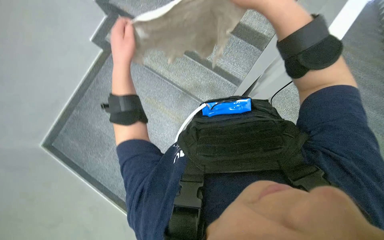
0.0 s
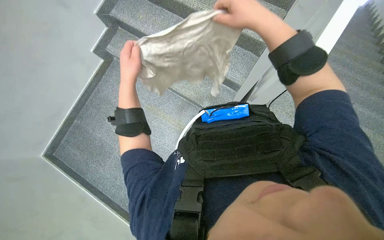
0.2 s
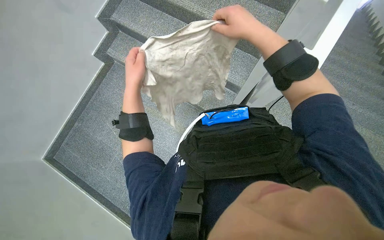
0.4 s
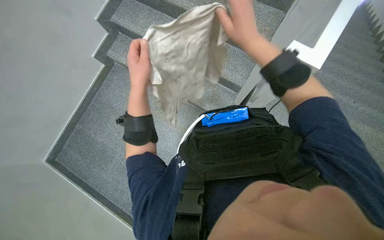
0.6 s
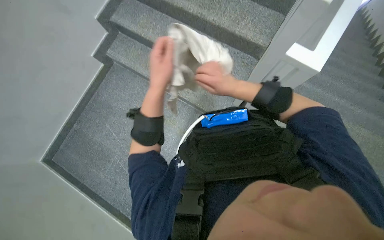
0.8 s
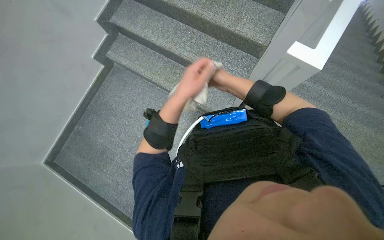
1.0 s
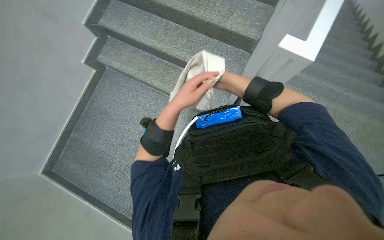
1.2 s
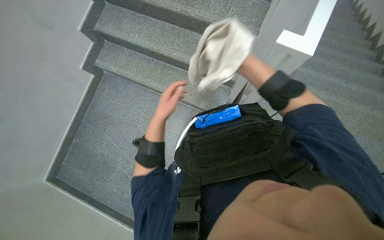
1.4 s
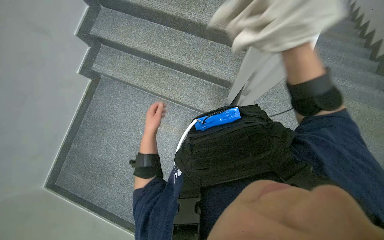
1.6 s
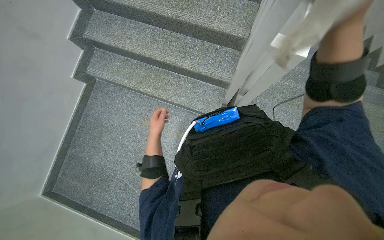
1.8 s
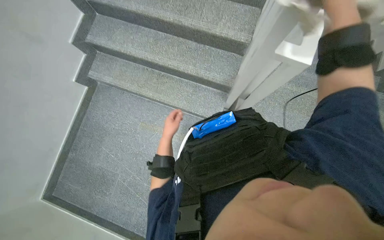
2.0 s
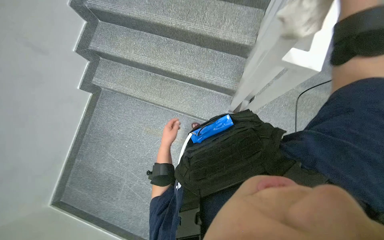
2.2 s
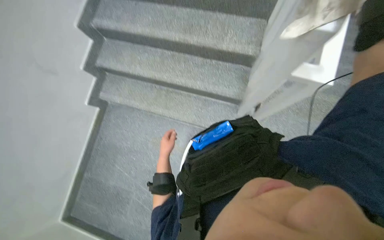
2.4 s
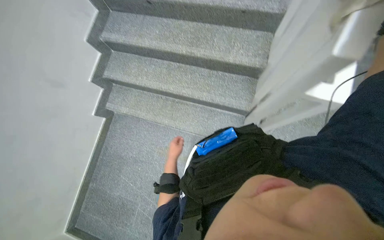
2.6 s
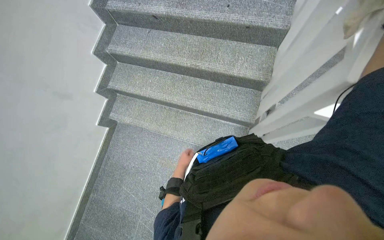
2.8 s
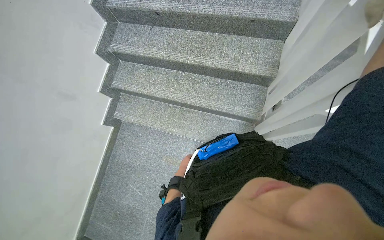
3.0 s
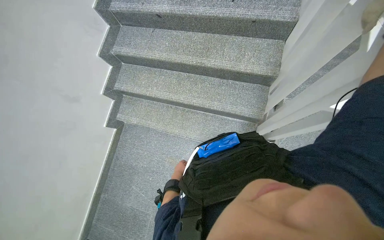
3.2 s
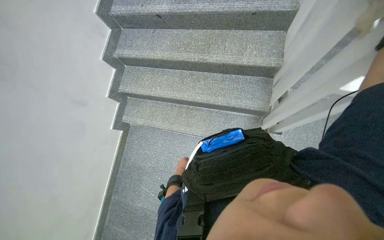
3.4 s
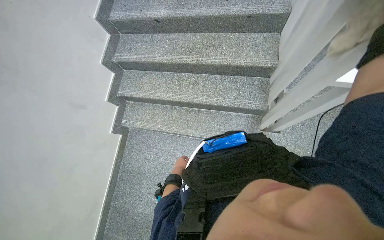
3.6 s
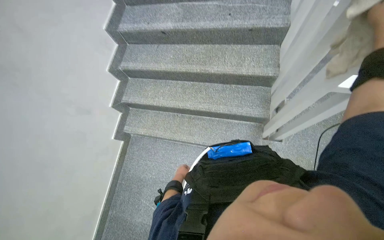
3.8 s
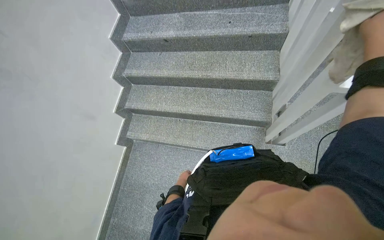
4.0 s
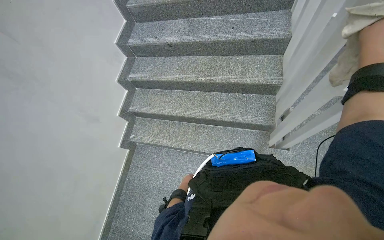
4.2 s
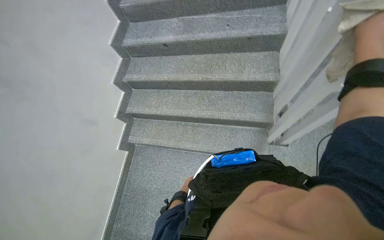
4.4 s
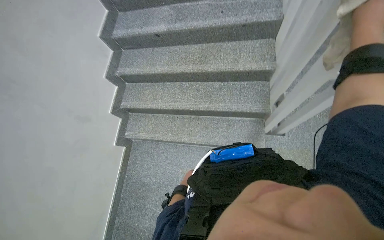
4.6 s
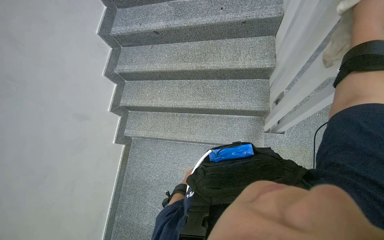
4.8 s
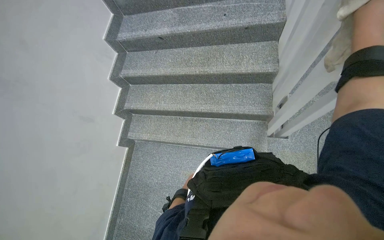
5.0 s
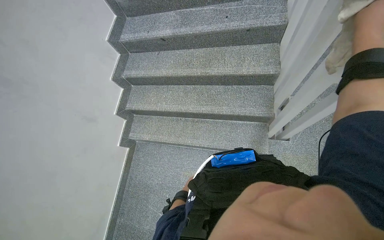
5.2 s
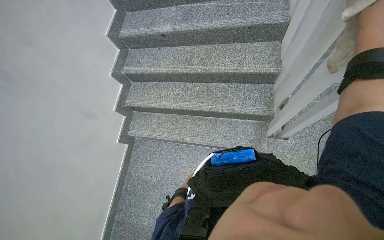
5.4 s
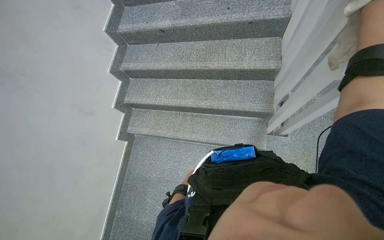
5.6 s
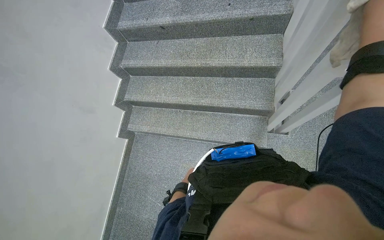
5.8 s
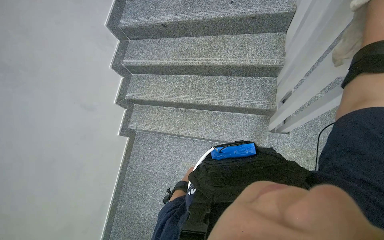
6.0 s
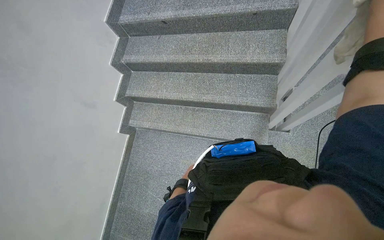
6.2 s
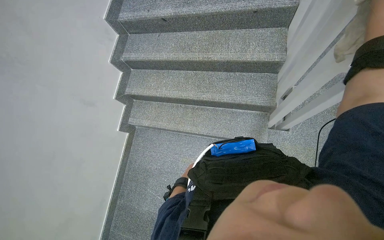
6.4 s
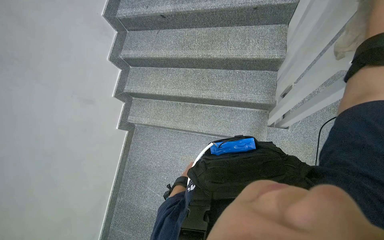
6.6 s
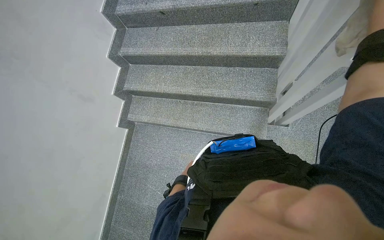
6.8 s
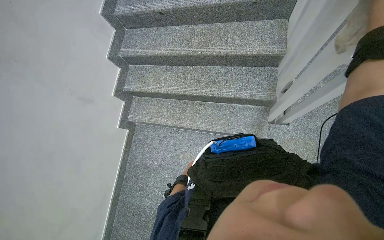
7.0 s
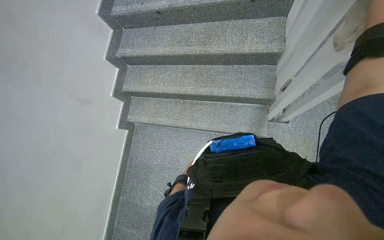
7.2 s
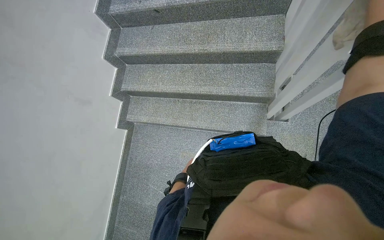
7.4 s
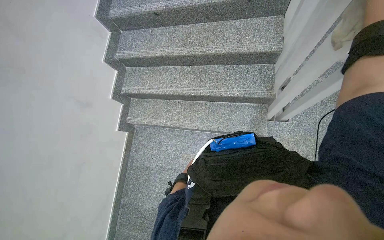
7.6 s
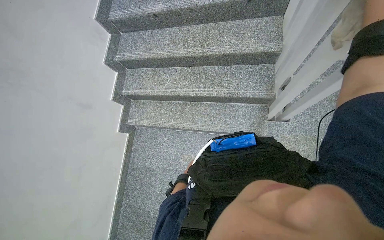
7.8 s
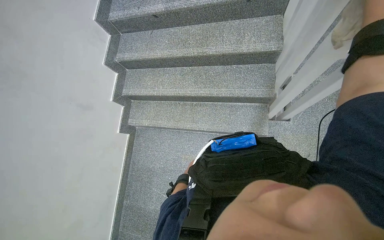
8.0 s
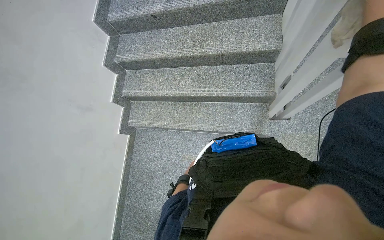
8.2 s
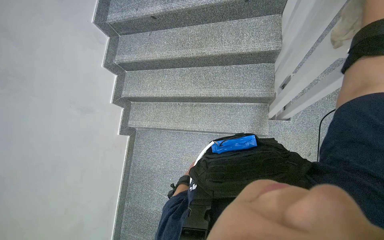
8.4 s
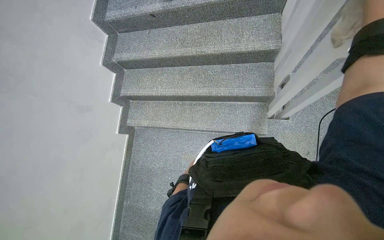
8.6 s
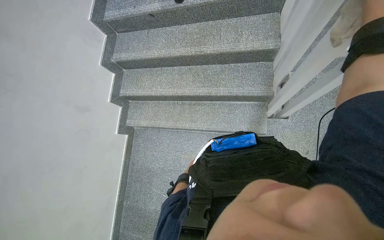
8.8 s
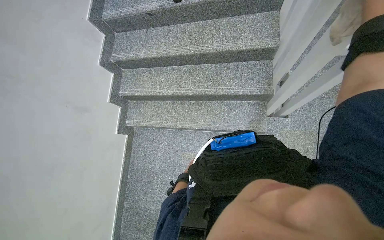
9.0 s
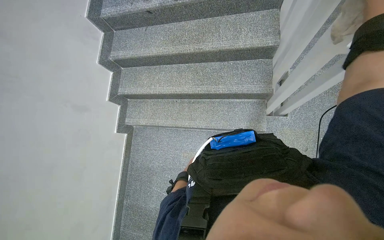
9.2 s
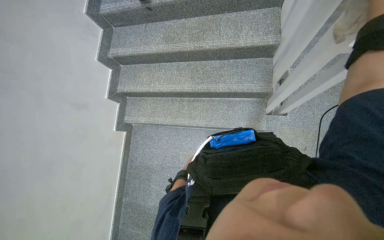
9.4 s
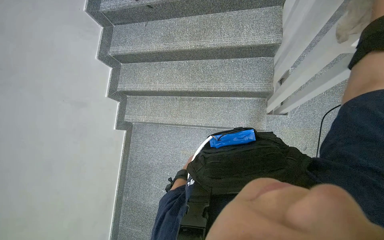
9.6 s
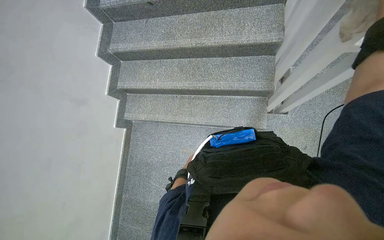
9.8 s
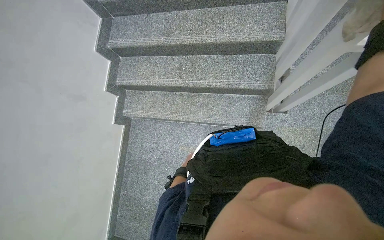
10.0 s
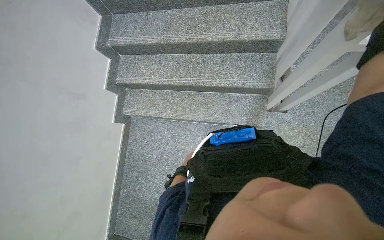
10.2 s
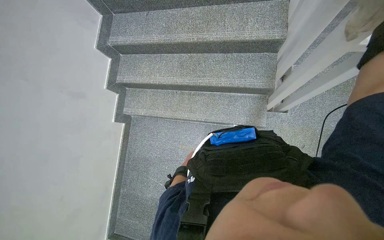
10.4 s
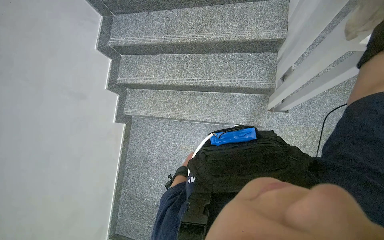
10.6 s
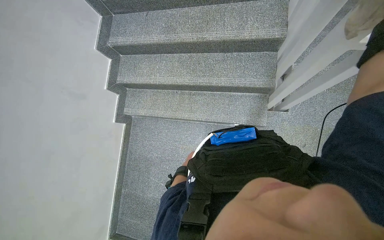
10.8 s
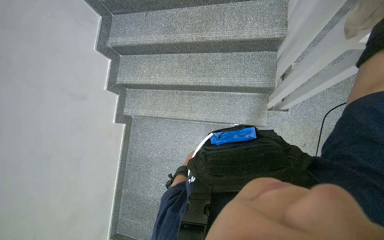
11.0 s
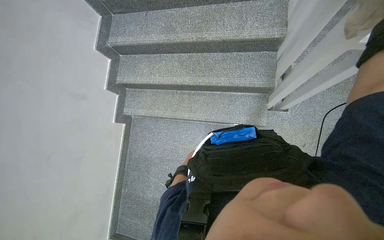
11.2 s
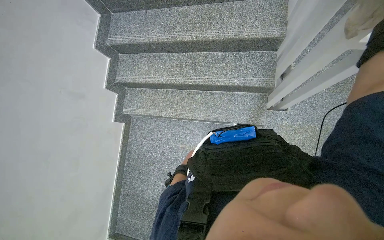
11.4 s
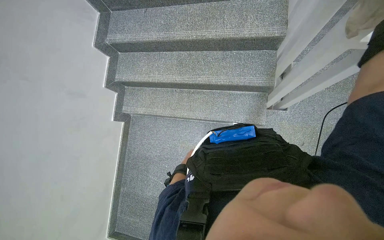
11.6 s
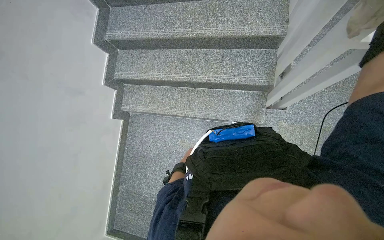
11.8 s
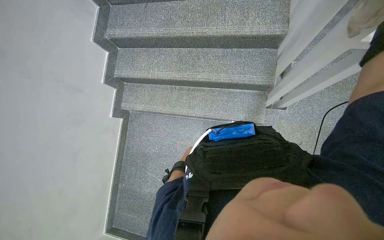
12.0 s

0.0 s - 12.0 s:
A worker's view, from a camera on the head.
Job: wiping surfaces.
The whole recording: Wiping staircase handrail. The worker wipes the staircase handrail with a cloth while ascending.
0.0 s - 1.6 s: The left hand goes some 25 cm farther from the camera and down the picture.
1.6 s - 3.0 s: The left hand heads farther from the camera, covering approximately 25 cm.
3.0 s - 4.4 s: The left hand is displaced down the picture by some 10 cm.

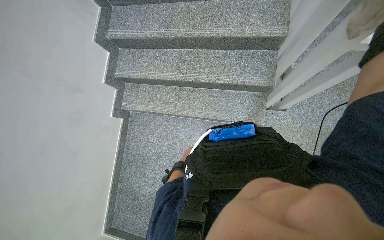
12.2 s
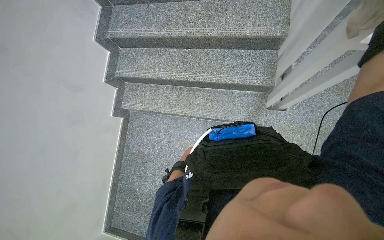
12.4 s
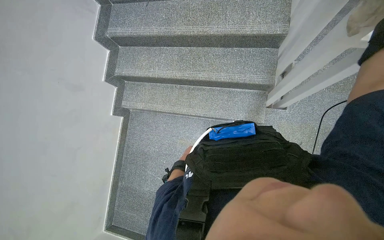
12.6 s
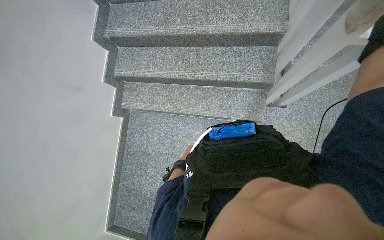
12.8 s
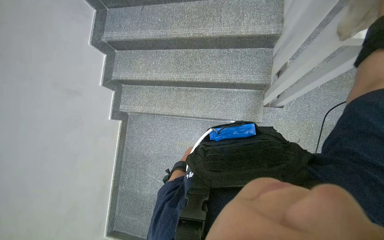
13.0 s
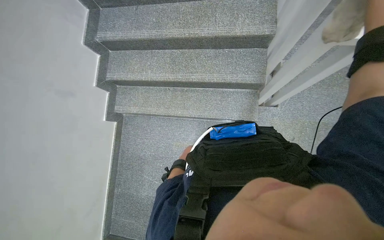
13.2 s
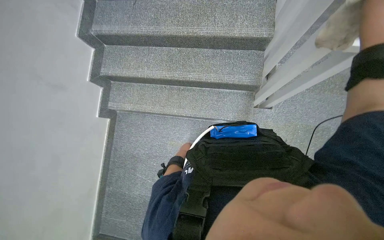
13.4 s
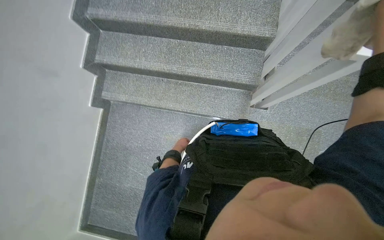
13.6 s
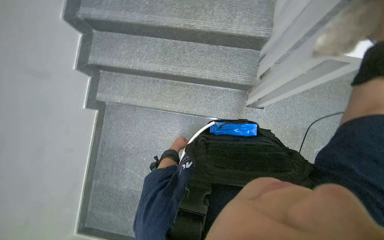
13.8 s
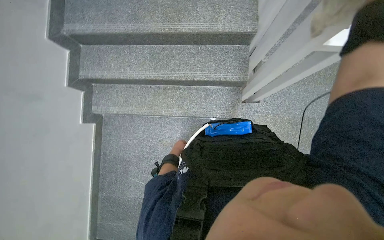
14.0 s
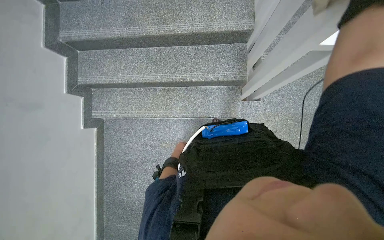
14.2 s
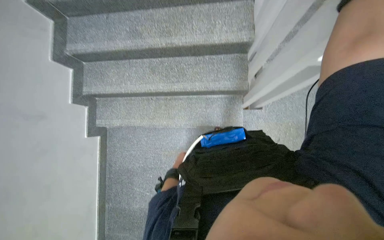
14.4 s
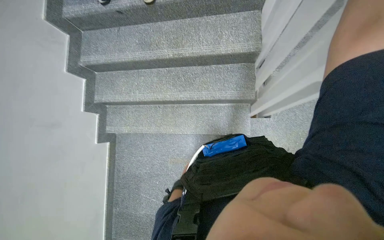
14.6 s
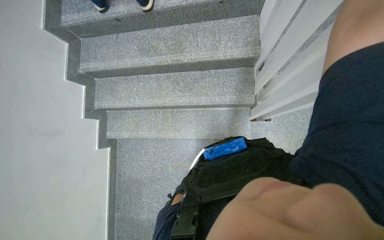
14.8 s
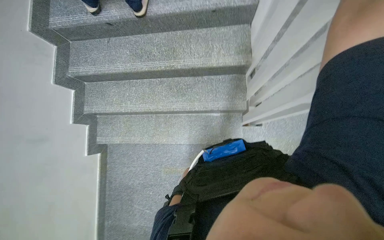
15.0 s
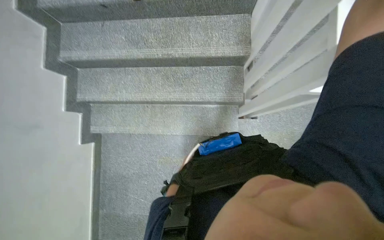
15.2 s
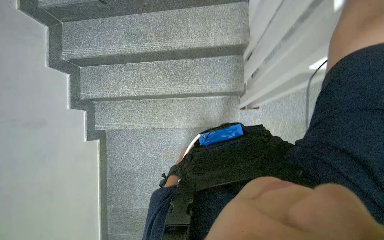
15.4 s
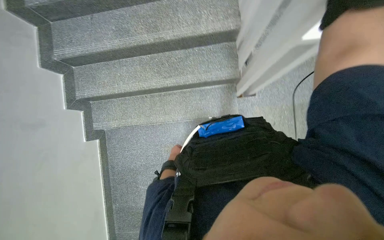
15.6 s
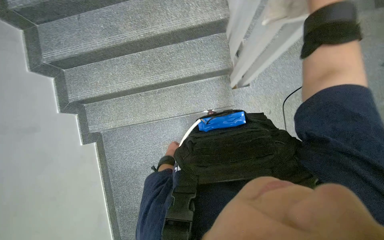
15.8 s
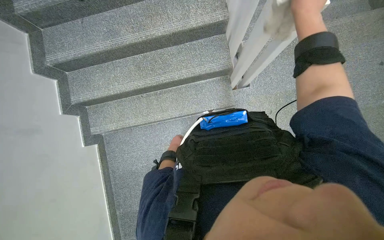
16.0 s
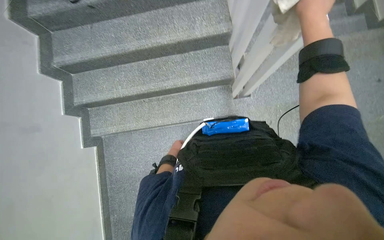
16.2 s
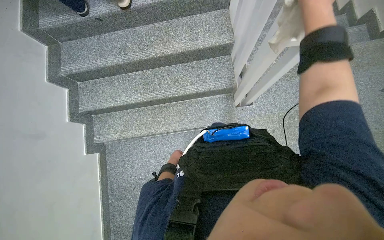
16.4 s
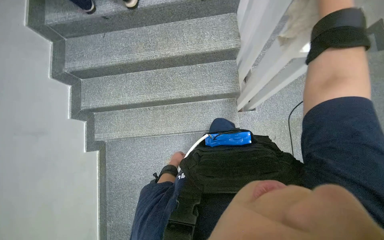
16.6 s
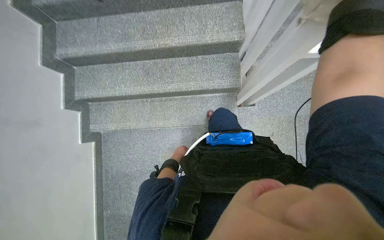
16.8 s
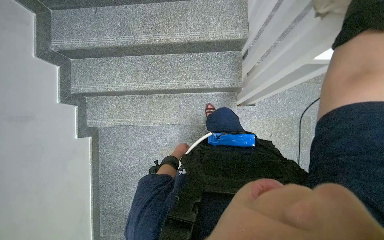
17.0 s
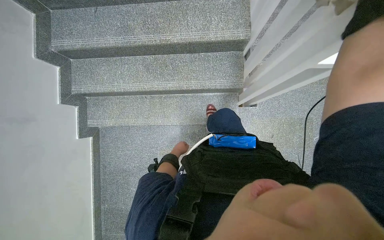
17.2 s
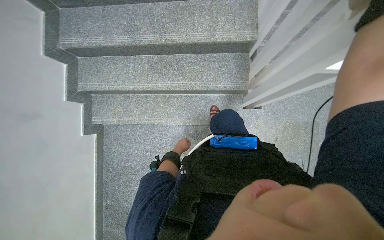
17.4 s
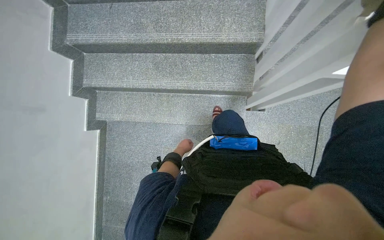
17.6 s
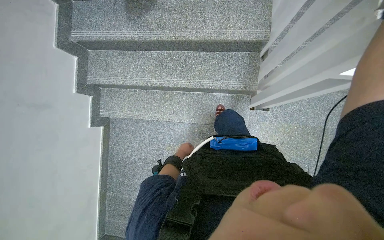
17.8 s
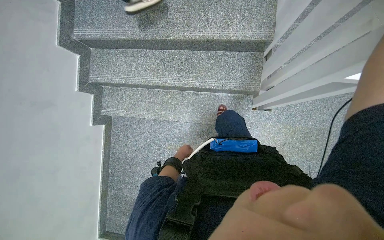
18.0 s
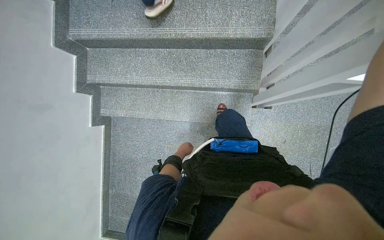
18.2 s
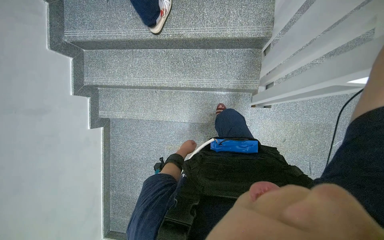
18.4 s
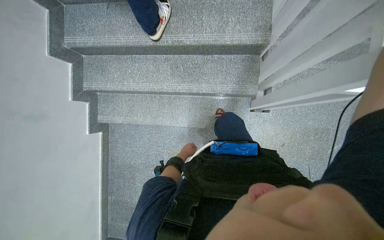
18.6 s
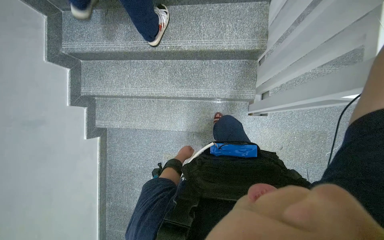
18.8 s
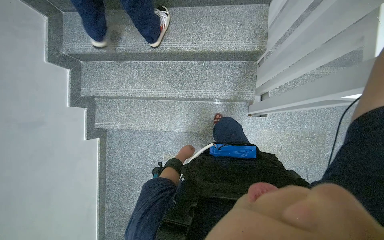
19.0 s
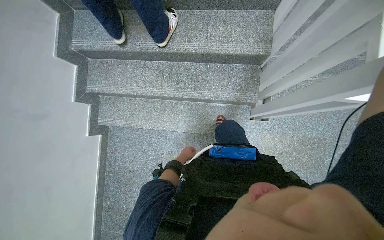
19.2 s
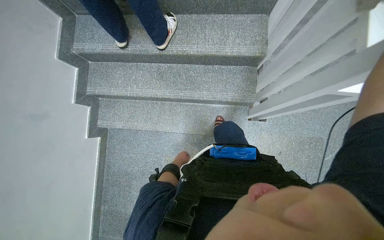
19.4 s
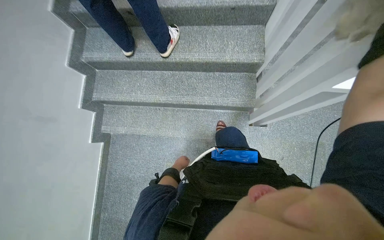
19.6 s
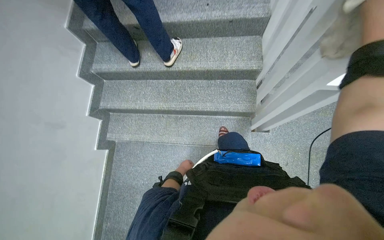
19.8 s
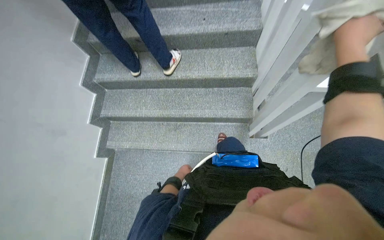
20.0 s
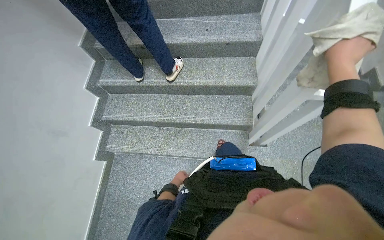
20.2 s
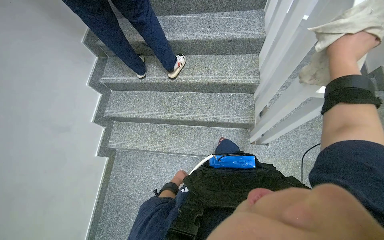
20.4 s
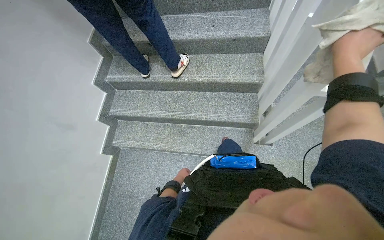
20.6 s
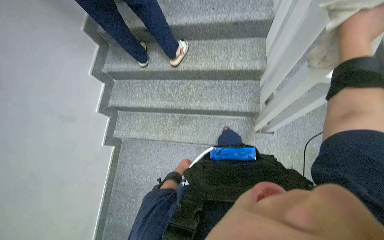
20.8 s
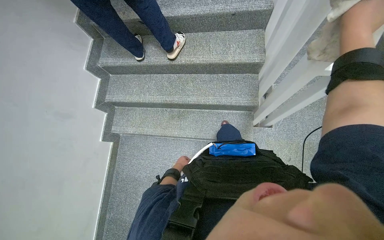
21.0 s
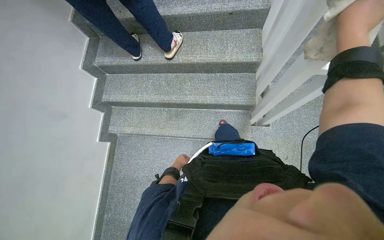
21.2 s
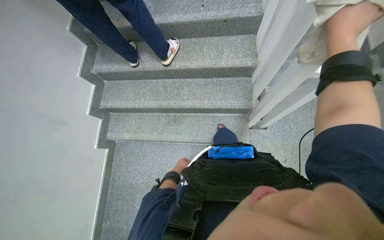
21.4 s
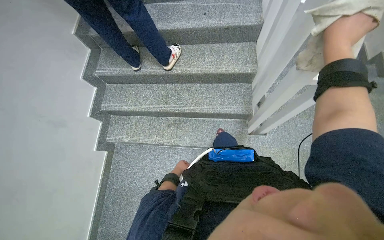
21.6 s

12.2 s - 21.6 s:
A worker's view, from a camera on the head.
Job: wiping surfaces.
The whole recording: Wiping staircase handrail. The worker wipes the staircase handrail with a cloth while ascending.
18.4 s - 20.0 s: The view tips upward by some 20 degrees.
20.0 s - 21.6 s: The hands stay close to where they were, moving slightly.
